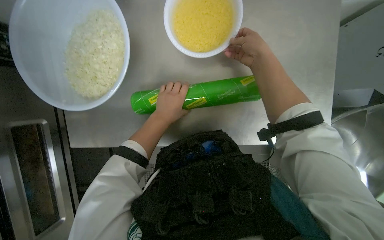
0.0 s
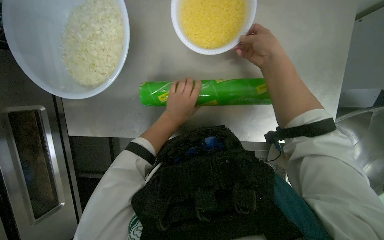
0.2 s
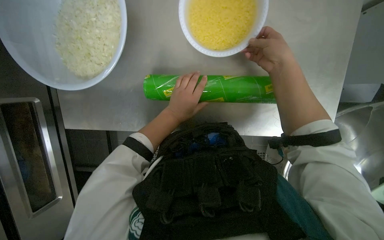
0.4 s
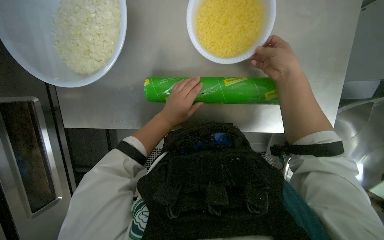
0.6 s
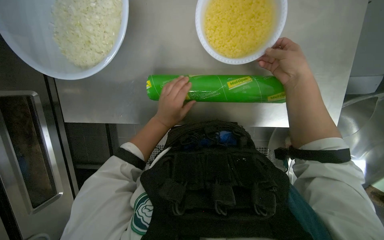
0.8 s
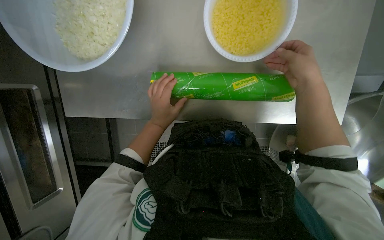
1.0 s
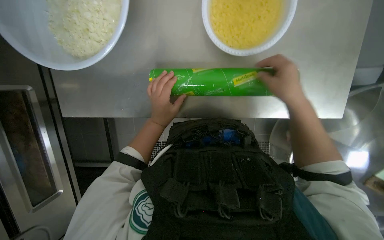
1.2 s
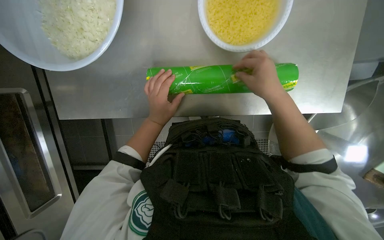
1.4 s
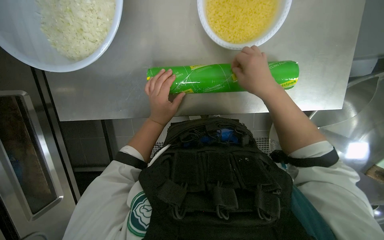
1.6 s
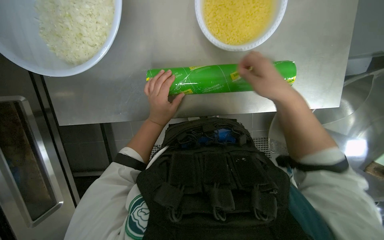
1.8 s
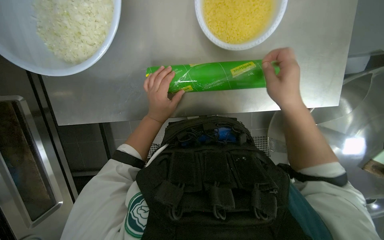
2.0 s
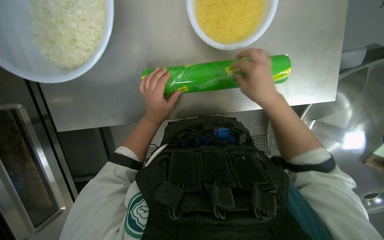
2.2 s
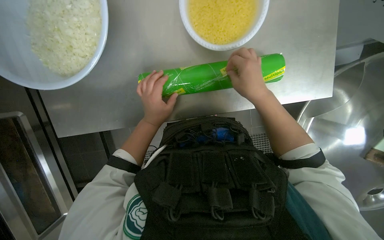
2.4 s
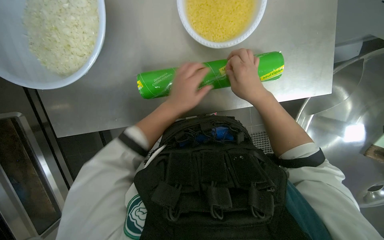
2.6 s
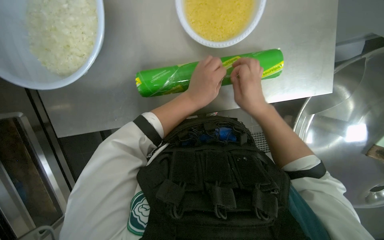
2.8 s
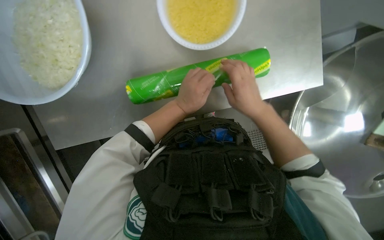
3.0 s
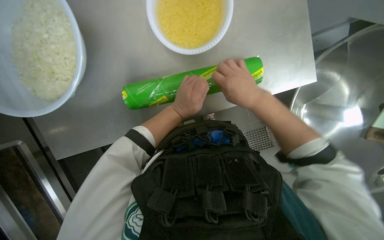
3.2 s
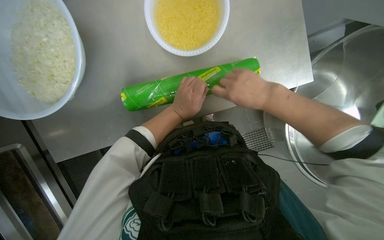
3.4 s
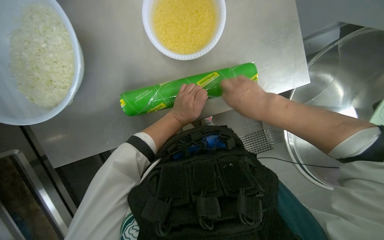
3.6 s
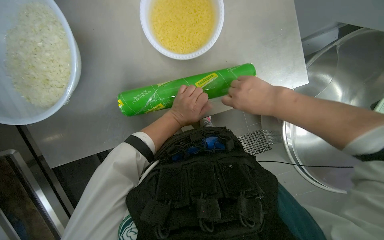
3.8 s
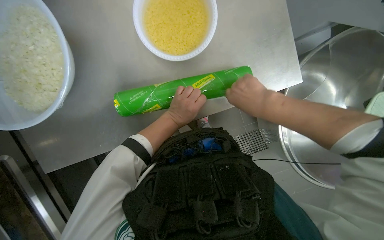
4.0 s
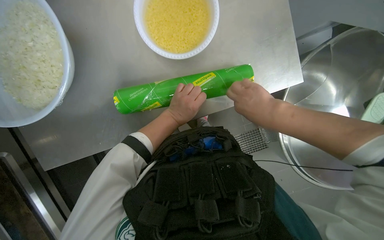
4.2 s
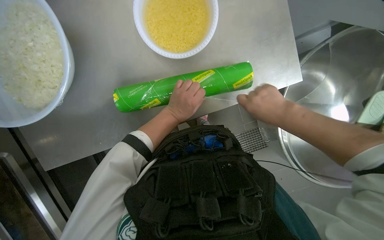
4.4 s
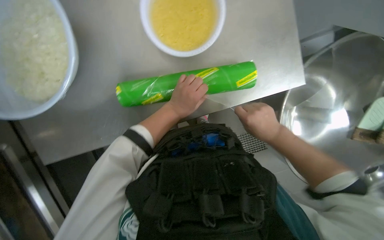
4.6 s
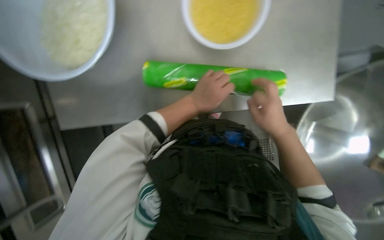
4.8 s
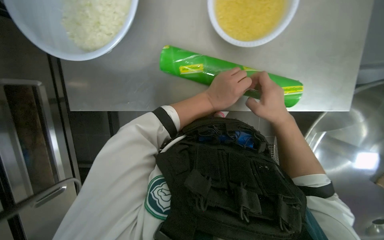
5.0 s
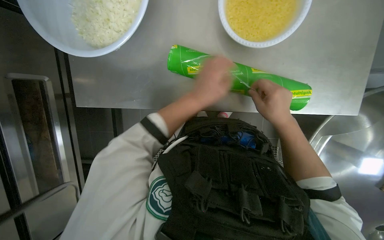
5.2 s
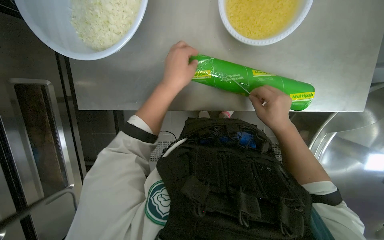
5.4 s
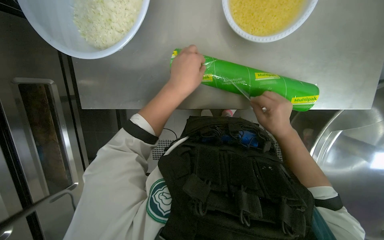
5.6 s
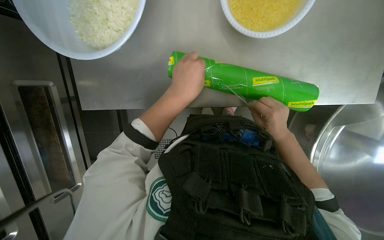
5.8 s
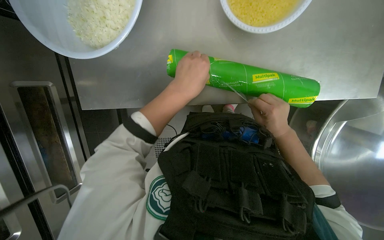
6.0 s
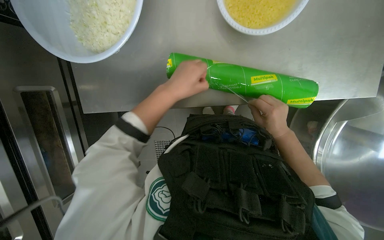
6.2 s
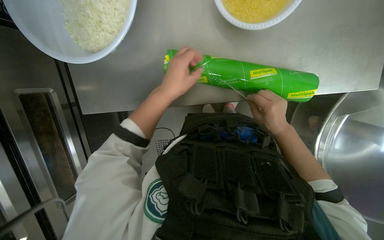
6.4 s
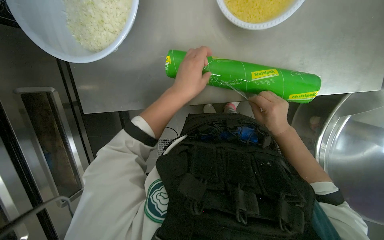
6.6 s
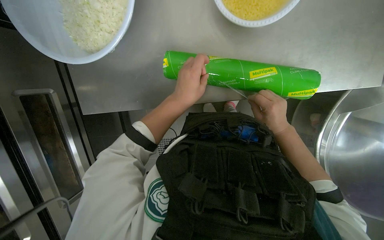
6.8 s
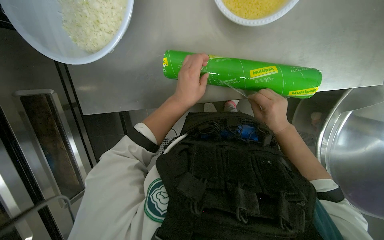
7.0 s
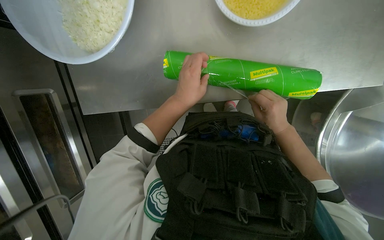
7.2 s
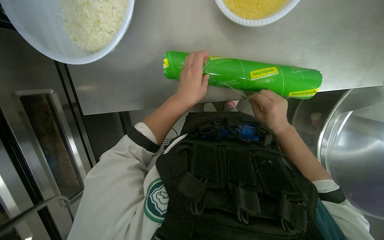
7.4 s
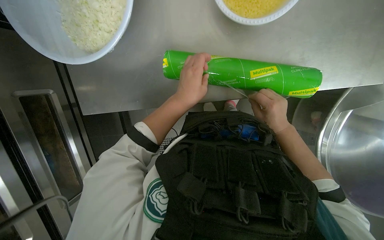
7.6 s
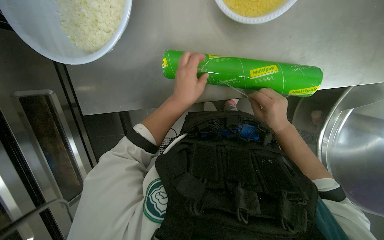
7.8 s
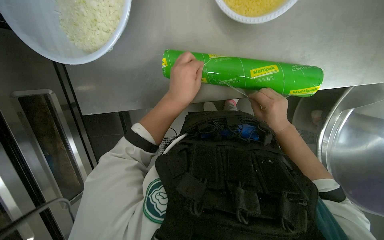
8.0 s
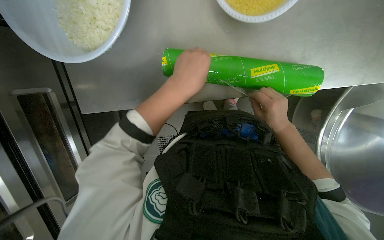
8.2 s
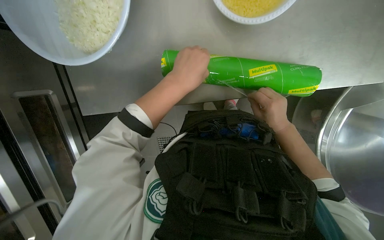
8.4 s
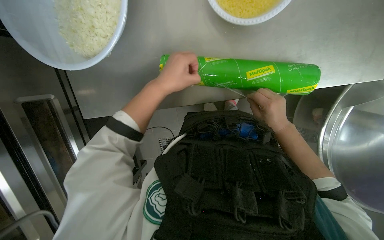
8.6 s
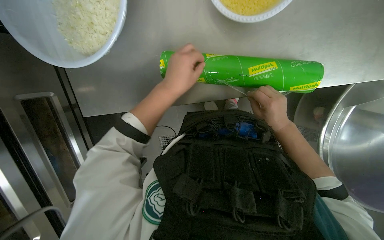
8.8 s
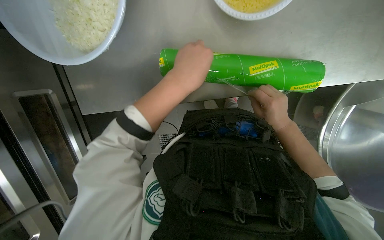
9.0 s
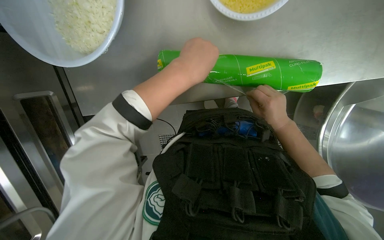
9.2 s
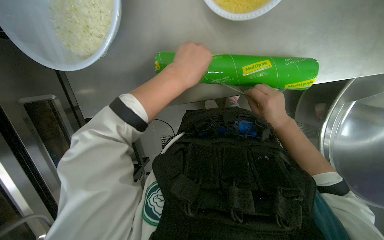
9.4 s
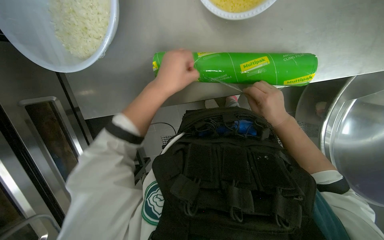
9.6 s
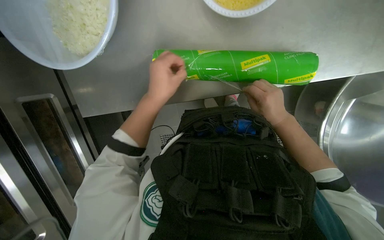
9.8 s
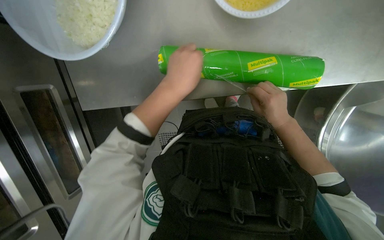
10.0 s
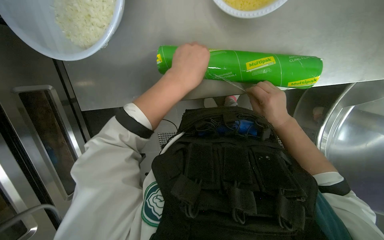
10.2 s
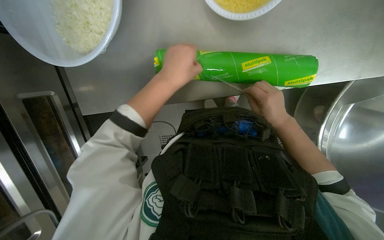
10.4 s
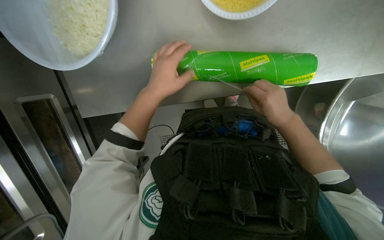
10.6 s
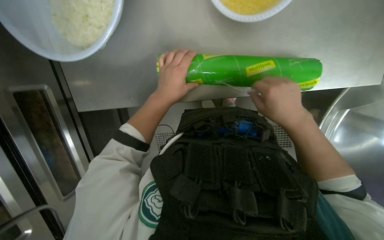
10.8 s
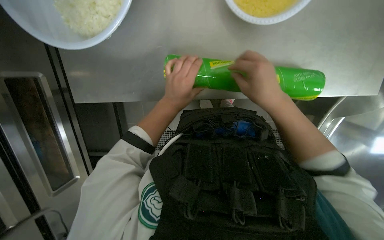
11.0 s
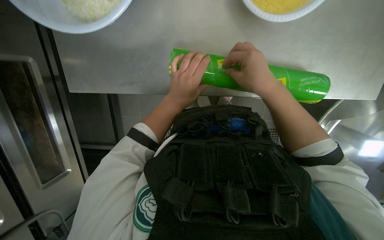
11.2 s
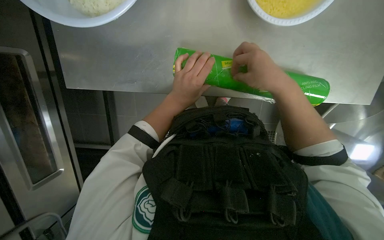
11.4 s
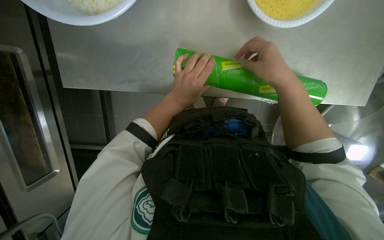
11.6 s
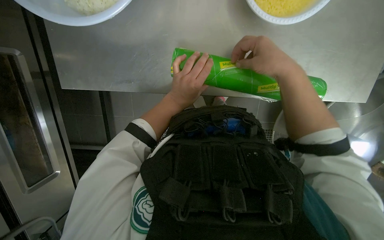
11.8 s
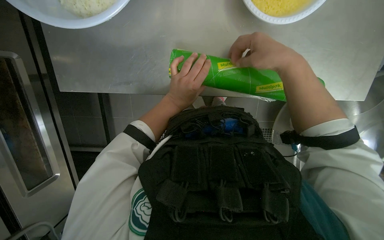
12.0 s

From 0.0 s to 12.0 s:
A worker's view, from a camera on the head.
Job: preparing food.
The whole recording: Covering bowl with plastic wrap. The worker unwraps plastic wrap and covers a bowl of chopped onions and other products.
From 0.0 s to 1.6 s: The wearer looks some 15 degrees further downward. The right hand shifts some 10 cm down the picture.
From 1.6 s to 3.0 s: The left hand moves to the right, about 10 cm. Meanwhile the right hand moves down the picture, some 10 cm.
From 3.0 s to 4.4 s: The right hand heads to the right, covering roughly 10 cm.
From 4.4 s to 6.0 s: The left hand heads nearer to the camera, covering some 10 cm; the right hand moves farther from the camera, roughly 10 cm.
From 6.0 s to 9.0 s: The hands stay close to where they were, moving slightly.
From 10.4 s to 12.0 s: The right hand travels up the picture and nearer to the camera by approximately 20 cm. Meanwhile the left hand shifts about 10 cm farther from the camera.

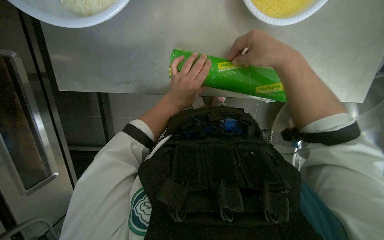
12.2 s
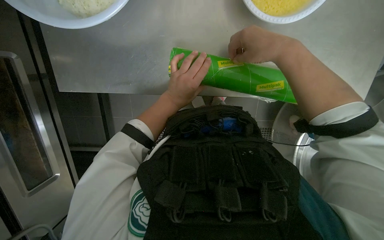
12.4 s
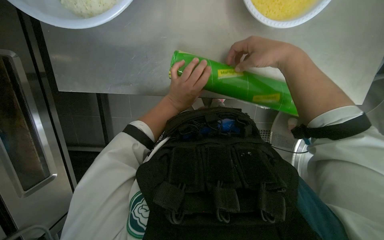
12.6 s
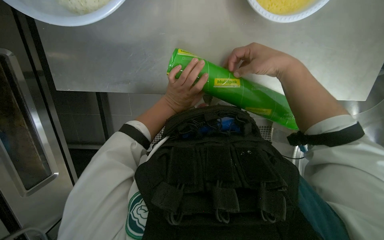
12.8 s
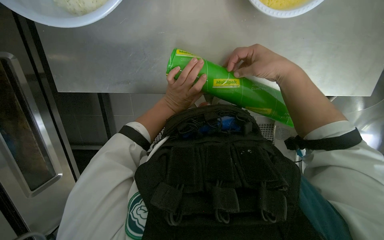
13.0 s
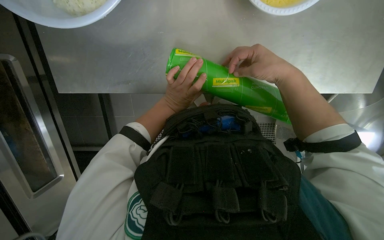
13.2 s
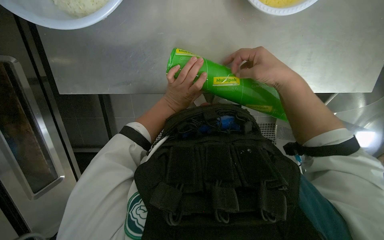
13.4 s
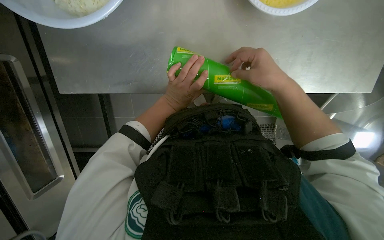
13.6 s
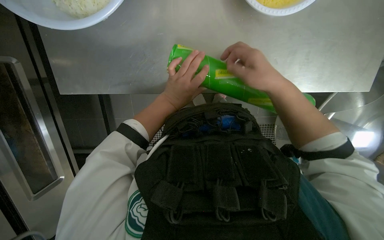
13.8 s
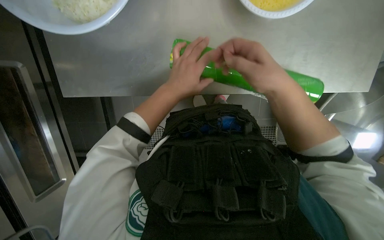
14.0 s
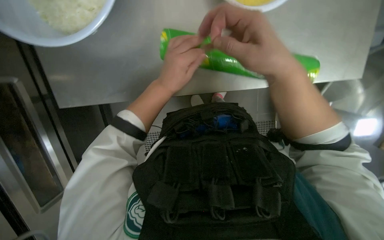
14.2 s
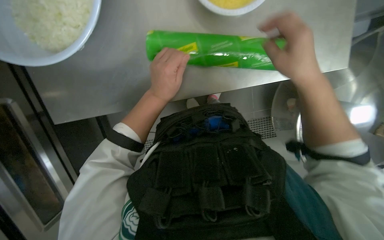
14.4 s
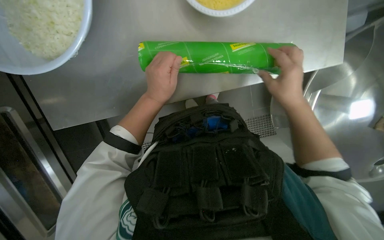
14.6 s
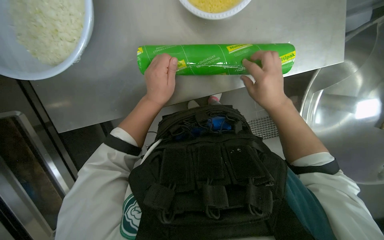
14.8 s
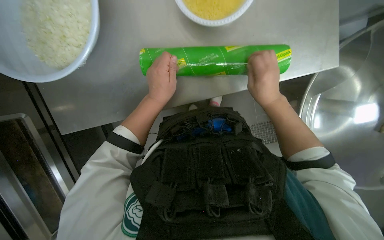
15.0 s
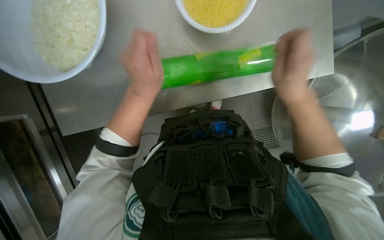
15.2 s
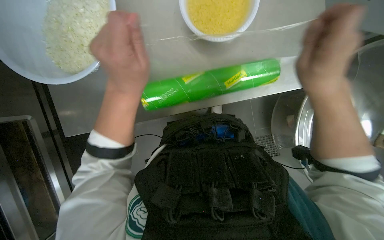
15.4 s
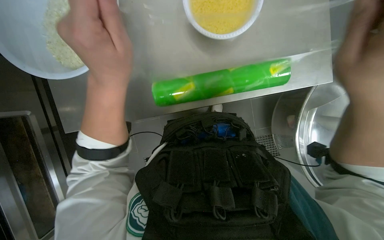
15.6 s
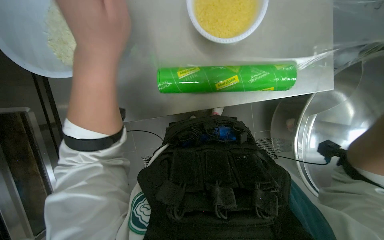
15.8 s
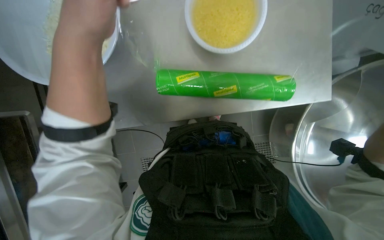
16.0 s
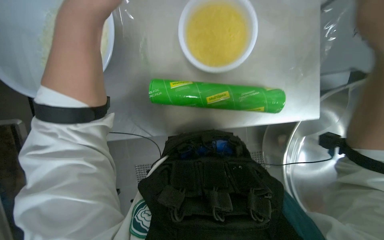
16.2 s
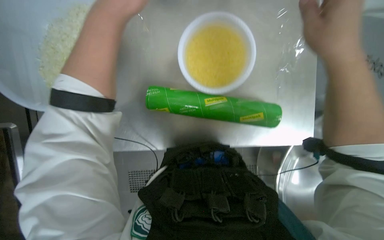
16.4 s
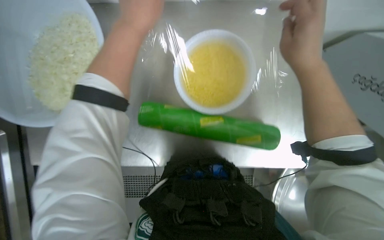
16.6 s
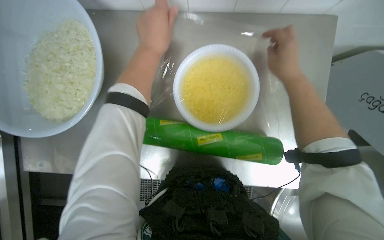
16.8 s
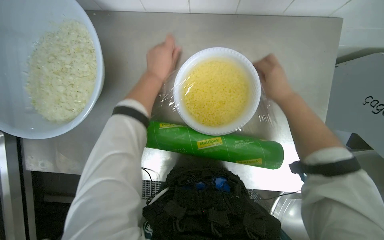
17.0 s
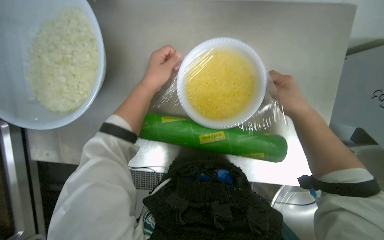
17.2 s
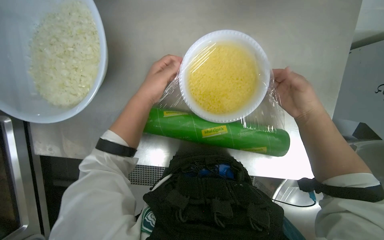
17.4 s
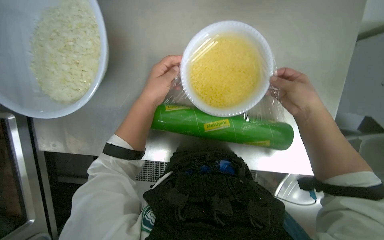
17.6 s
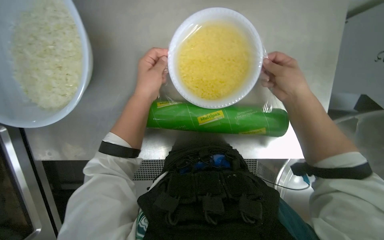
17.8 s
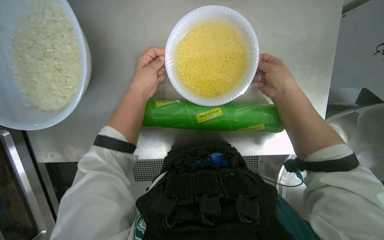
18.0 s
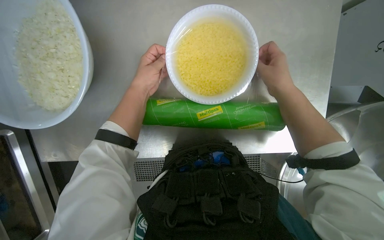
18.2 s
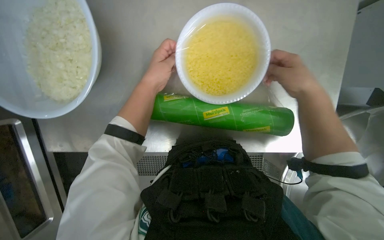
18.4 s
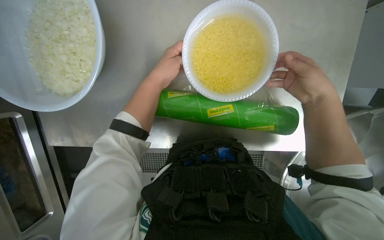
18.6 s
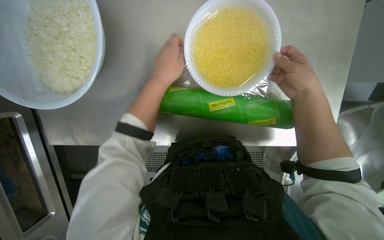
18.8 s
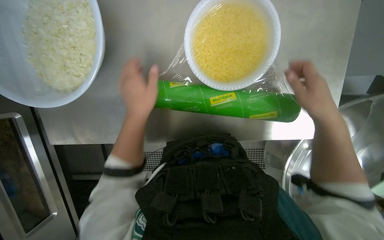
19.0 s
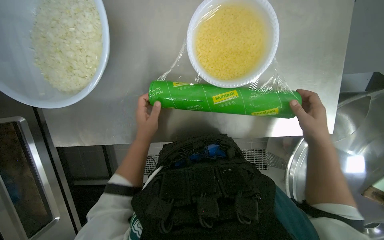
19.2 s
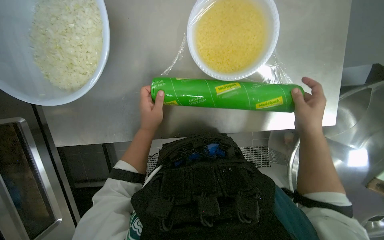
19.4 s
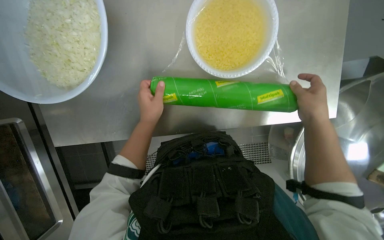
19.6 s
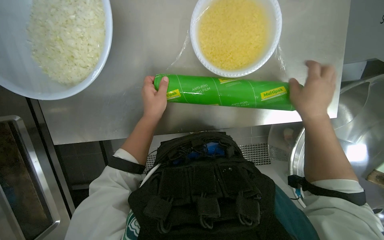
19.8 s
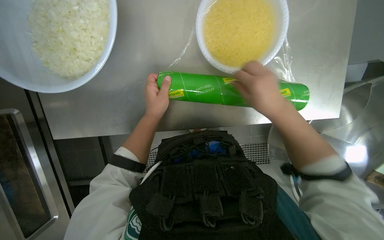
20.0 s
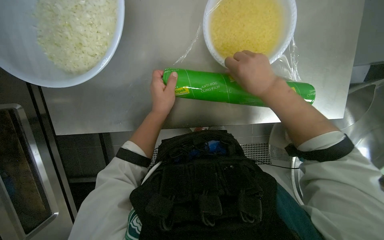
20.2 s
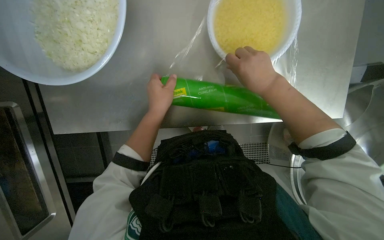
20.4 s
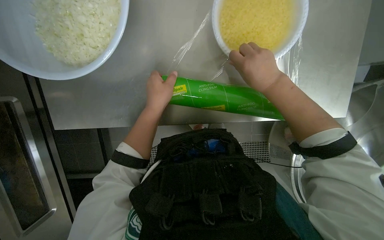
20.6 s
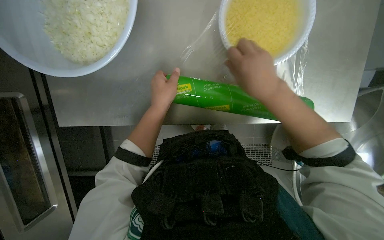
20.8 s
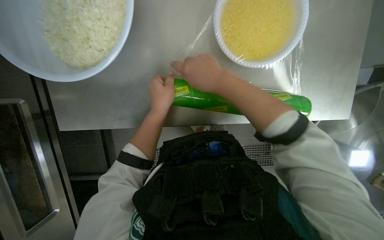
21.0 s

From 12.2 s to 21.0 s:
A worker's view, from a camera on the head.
Job: preparing food.
The whole recording: Covering bowl with plastic wrap. The worker unwraps plastic wrap and covers a bowl of chopped onions and other products.
From 12.2 s to 13.6 s: The hands work in one place, with small movements.
From 13.6 s to 15.2 s: The left hand shifts about 15 cm nearer to the camera; the right hand moves nearer and farther over some 20 cm, changing direction 2 times.
From 15.2 s to 16.6 s: The wearer looks about 25 degrees further upward. The left hand is displaced nearer to the camera and up the picture by about 25 cm.
From 16.6 s to 18.0 s: The right hand travels farther from the camera by roughly 15 cm, while the left hand travels down the picture and farther from the camera by some 15 cm.
From 18.0 s to 19.6 s: Both hands travel together down the picture, approximately 15 cm.
From 19.6 s to 21.0 s: The right hand shifts some 30 cm to the left.
